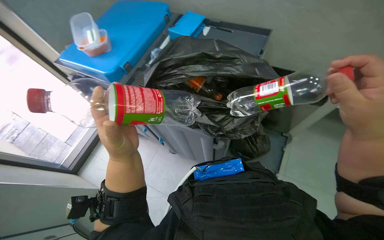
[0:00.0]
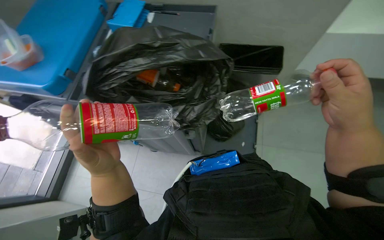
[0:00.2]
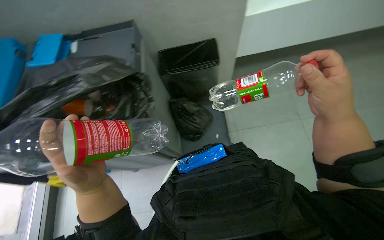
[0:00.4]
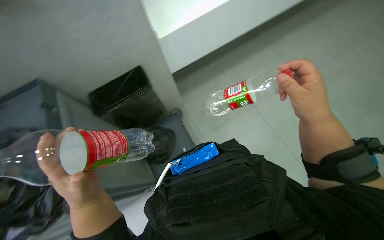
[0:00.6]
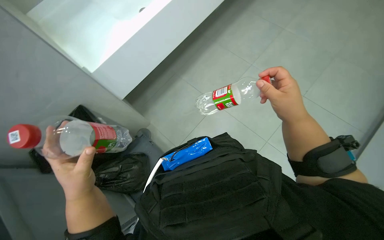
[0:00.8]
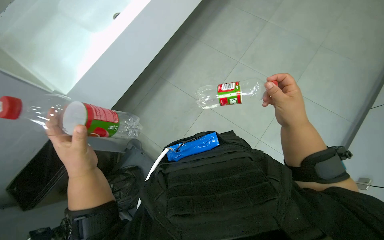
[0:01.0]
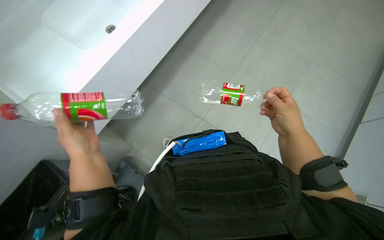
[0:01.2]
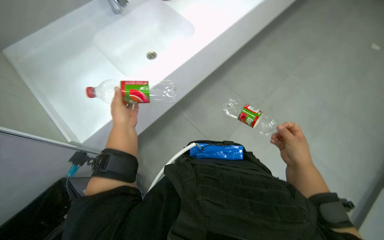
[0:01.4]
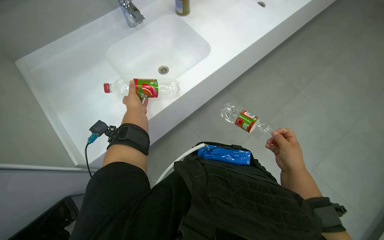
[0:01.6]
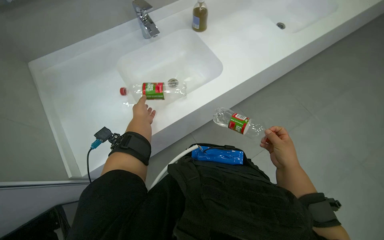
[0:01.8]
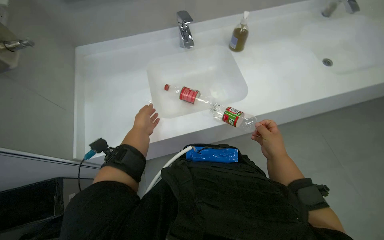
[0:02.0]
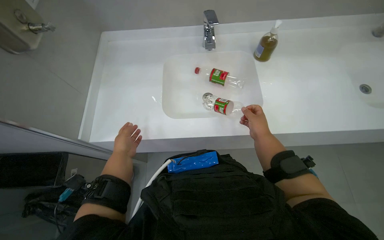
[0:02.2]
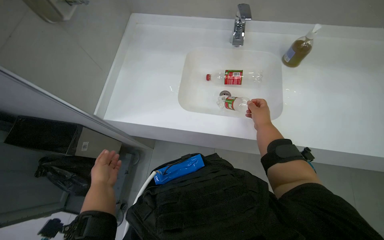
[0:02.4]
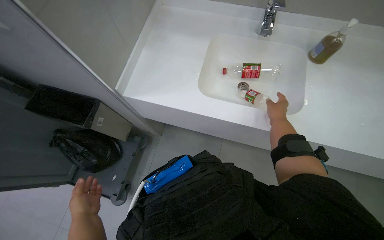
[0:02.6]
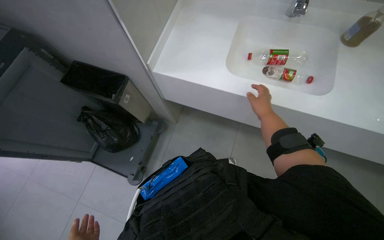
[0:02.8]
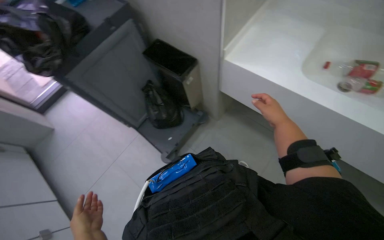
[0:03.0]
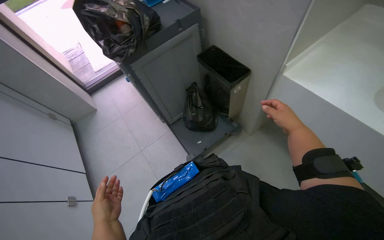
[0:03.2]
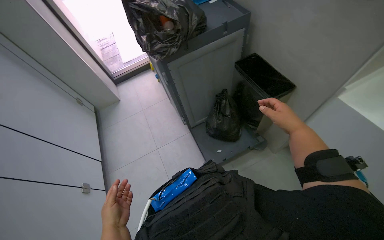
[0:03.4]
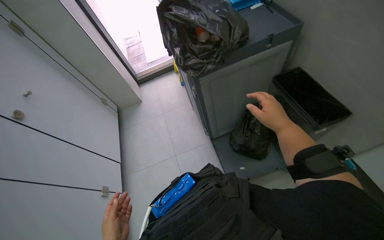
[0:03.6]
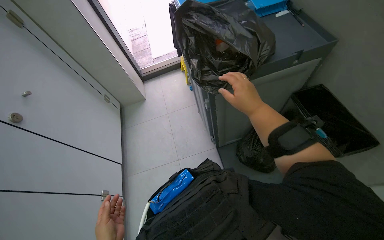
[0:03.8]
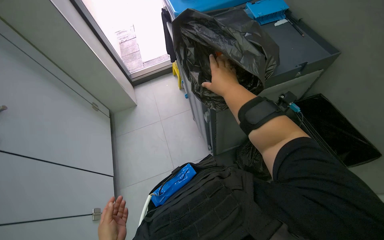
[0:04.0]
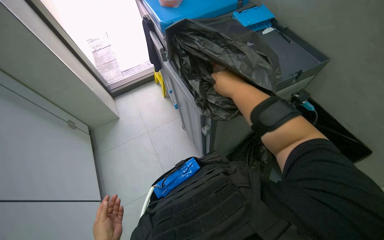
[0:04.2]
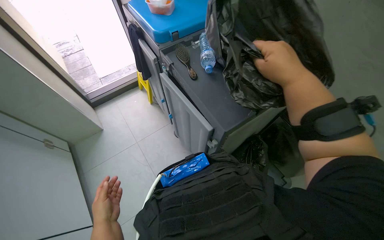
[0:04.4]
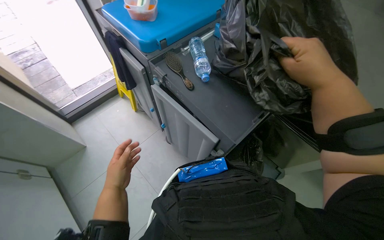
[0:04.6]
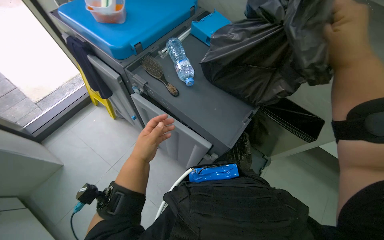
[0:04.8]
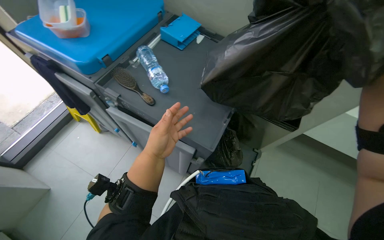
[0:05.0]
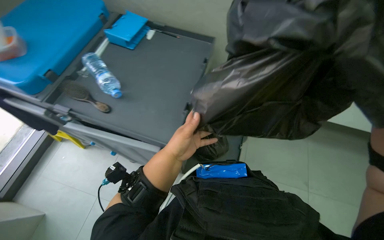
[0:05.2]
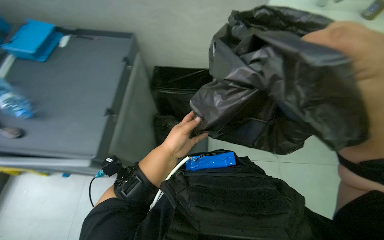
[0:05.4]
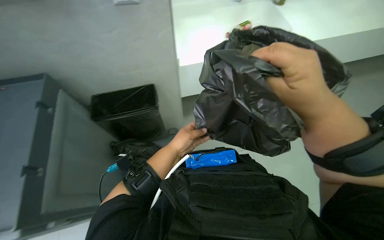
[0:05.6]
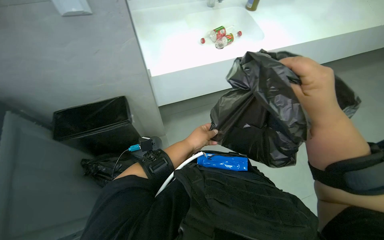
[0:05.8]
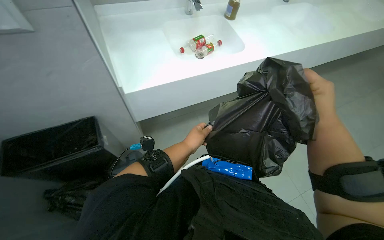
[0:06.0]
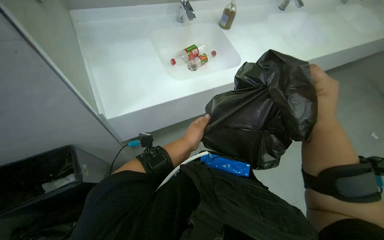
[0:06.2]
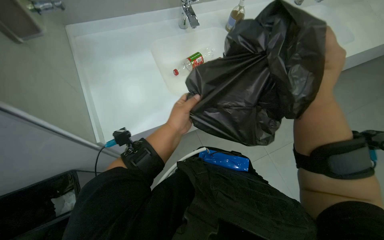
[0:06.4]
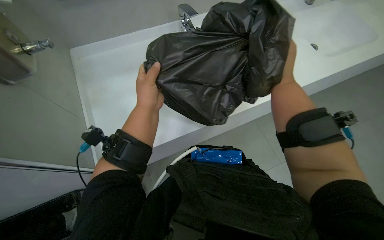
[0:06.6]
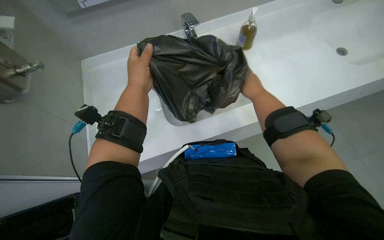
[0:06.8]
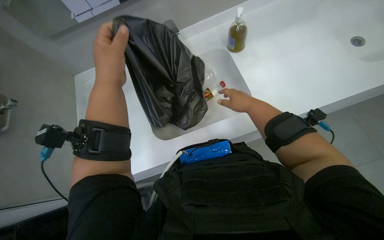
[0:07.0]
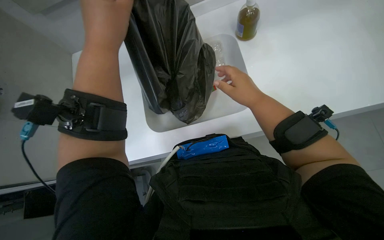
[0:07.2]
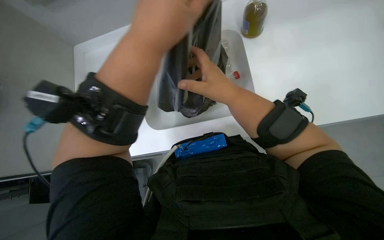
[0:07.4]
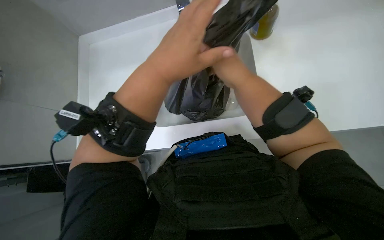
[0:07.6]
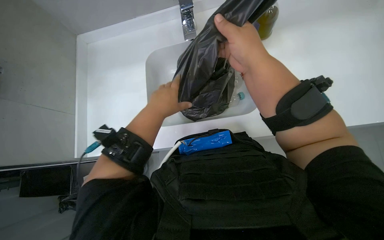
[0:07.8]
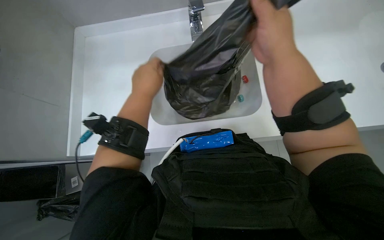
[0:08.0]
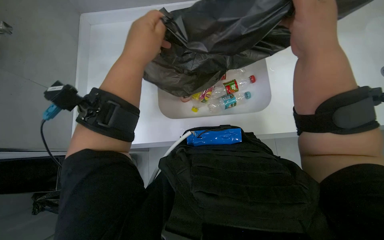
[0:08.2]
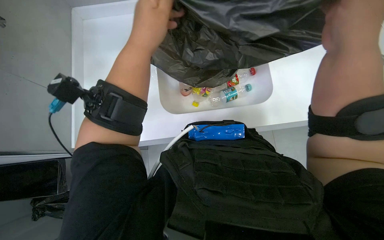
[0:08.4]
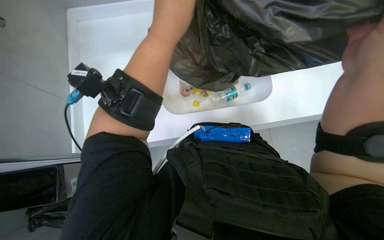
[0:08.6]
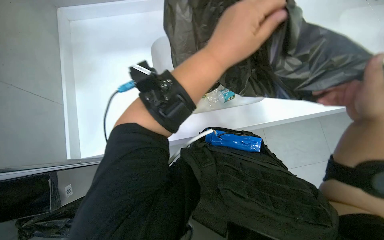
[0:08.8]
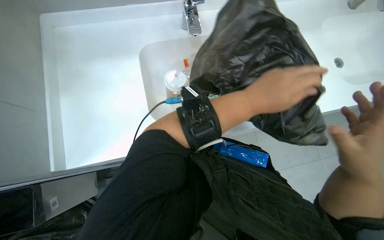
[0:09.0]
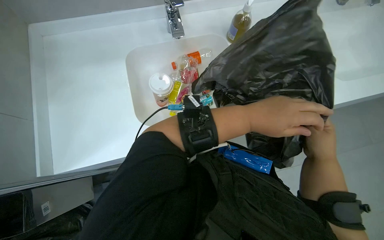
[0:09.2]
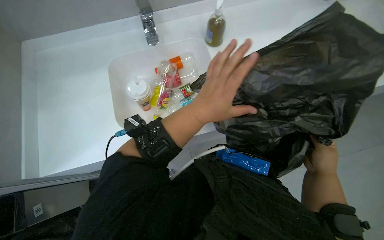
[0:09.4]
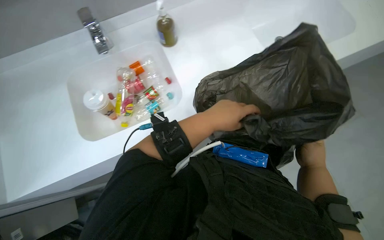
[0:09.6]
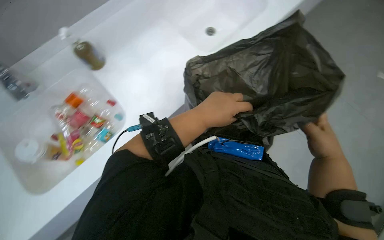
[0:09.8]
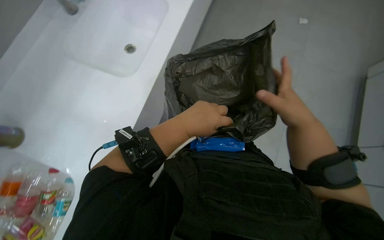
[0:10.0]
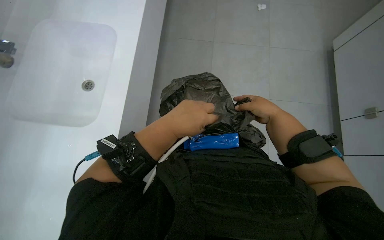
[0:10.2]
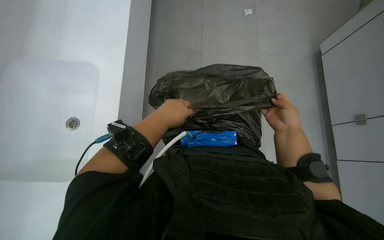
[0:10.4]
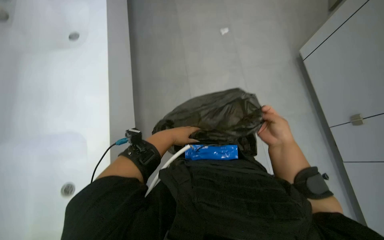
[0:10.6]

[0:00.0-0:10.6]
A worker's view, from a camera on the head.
Job: managing trash.
The whole recording: Emptying and sorting trash. The worker empties a trash bag, sorts plastic bottles into the sink, and disposes of the empty bag.
1.6 to 3.0 s: The wearer's head swings some 25 degrees to the left. The right hand is displaced up the picture by roughly 10 cm.
3.0 to 4.6 s: The camera is carried approximately 90 cm.
4.6 to 6.0 s: The head turns to the right by about 40 degrees.
7.6 to 9.0 s: Everything in view rotates approximately 30 degrees clockwise. The right hand heads to the right, covering some 10 cm.
9.0 to 10.6 s: The wearer's head swings about 30 degrees to the right.

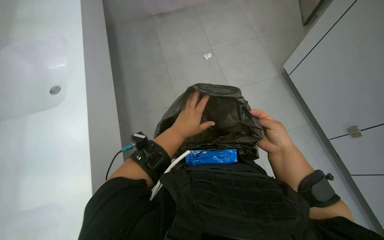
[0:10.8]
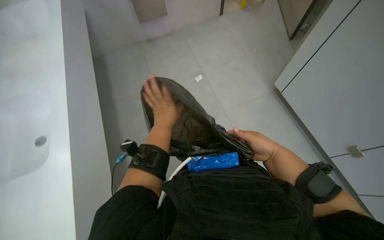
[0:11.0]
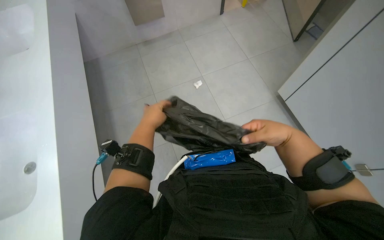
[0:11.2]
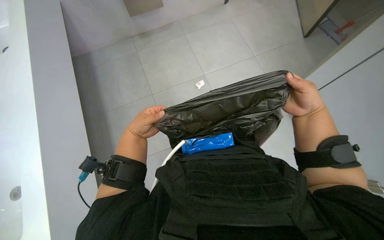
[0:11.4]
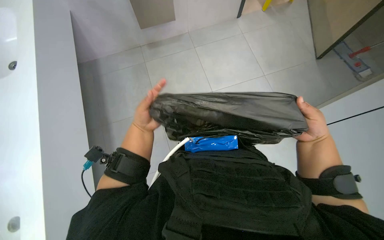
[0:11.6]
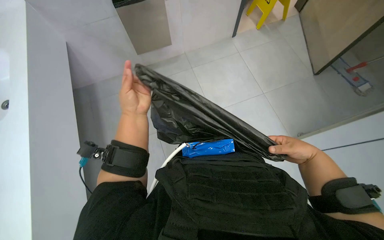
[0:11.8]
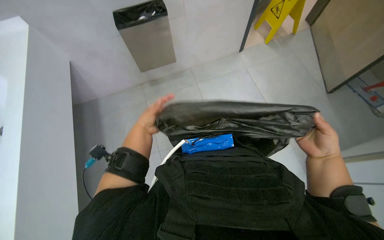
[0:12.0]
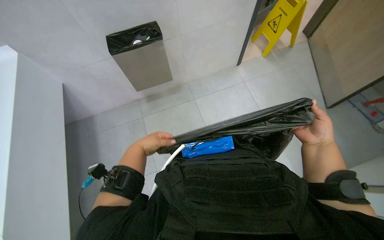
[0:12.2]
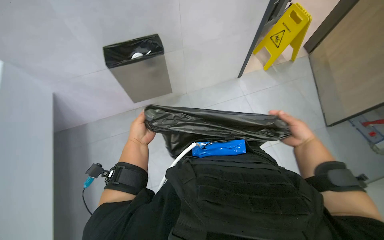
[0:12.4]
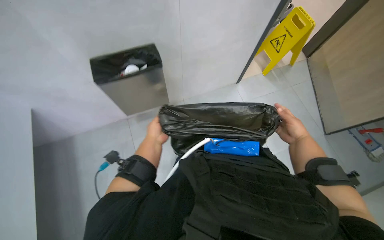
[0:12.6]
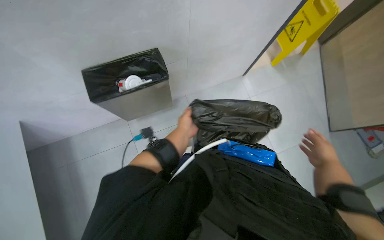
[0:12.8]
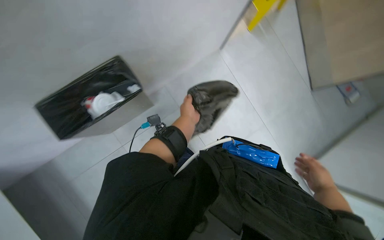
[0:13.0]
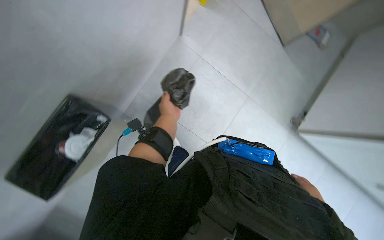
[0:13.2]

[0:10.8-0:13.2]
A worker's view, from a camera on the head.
Job: managing trash.
The whole recording: Emptying and sorting trash. The worker empties a trash bag, sorts plastic bottles into the sink, and disposes of the empty bag.
10.8 to 12.0 s: The right hand travels to the right by some 10 cm, while the left hand heads to the left, covering approximately 10 cm.
12.0 to 13.2 s: The scene rotates counterclockwise by some 25 degrees.

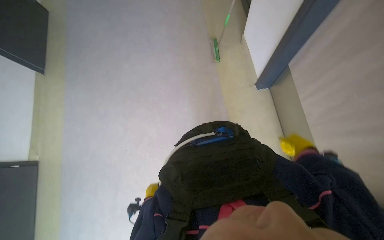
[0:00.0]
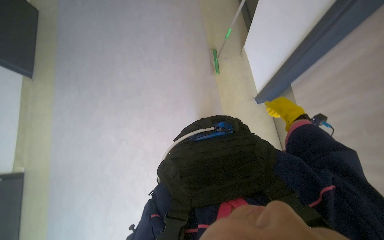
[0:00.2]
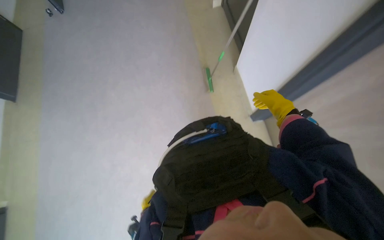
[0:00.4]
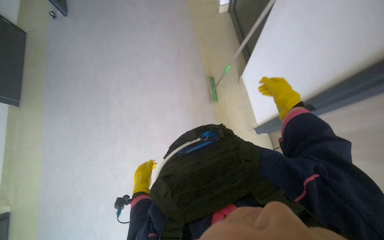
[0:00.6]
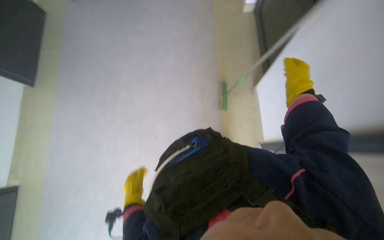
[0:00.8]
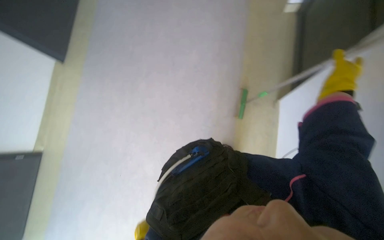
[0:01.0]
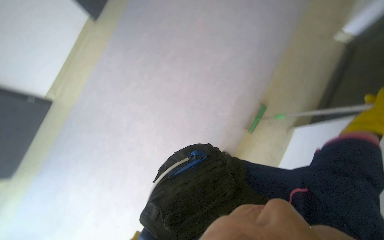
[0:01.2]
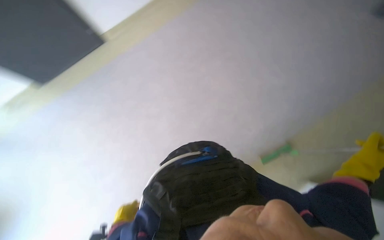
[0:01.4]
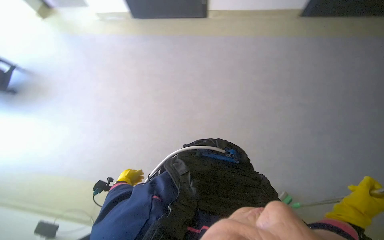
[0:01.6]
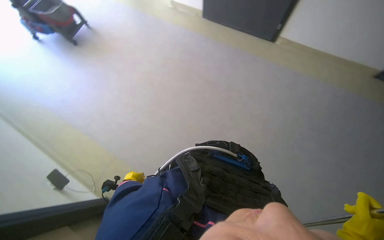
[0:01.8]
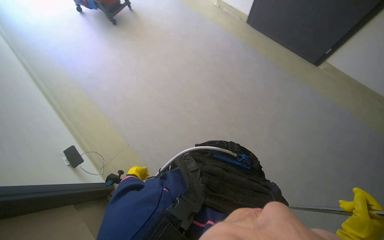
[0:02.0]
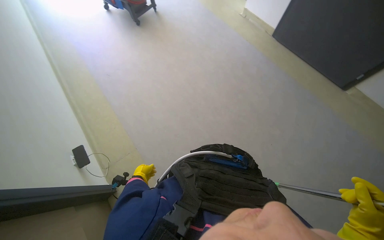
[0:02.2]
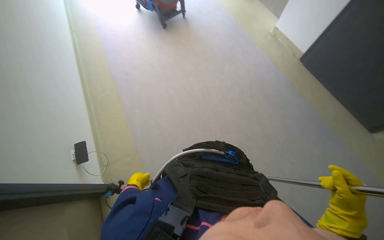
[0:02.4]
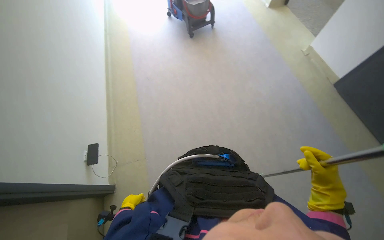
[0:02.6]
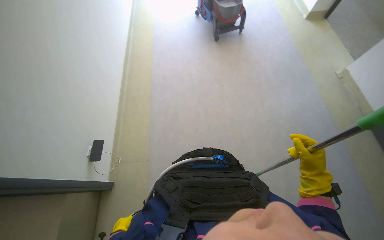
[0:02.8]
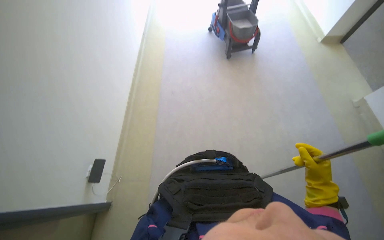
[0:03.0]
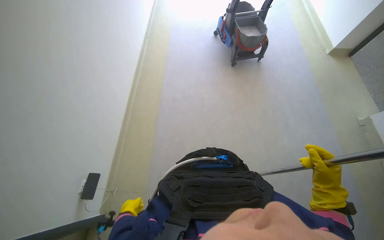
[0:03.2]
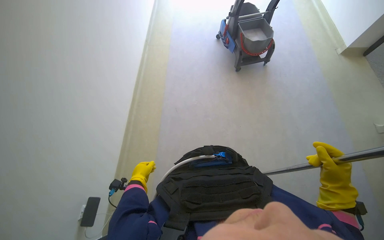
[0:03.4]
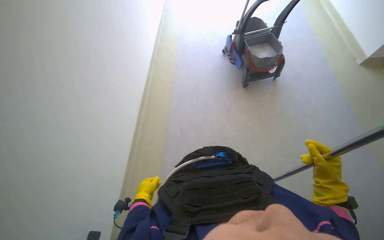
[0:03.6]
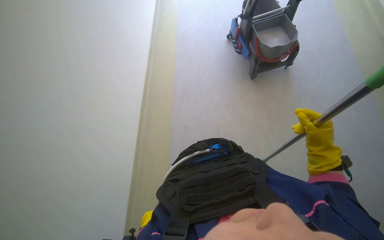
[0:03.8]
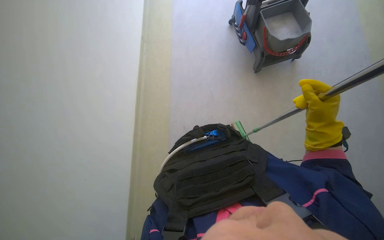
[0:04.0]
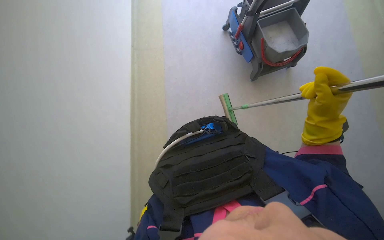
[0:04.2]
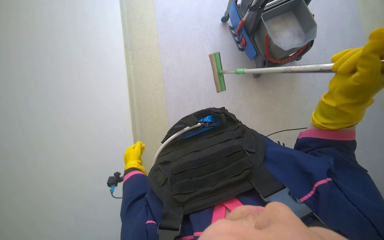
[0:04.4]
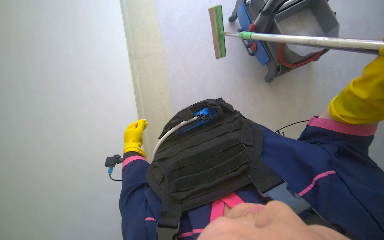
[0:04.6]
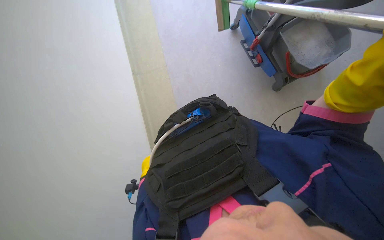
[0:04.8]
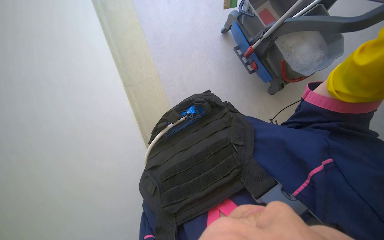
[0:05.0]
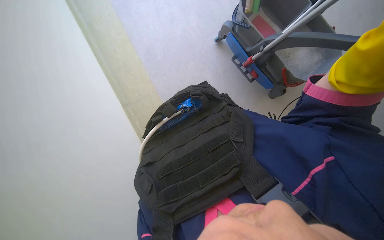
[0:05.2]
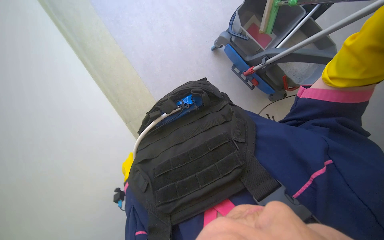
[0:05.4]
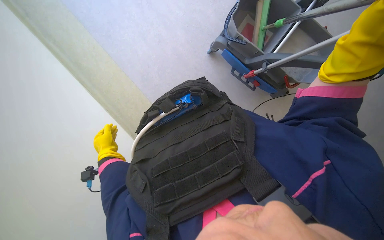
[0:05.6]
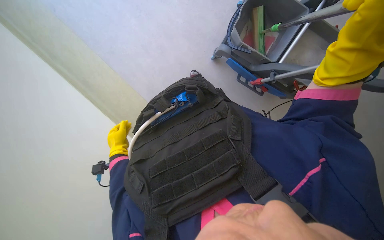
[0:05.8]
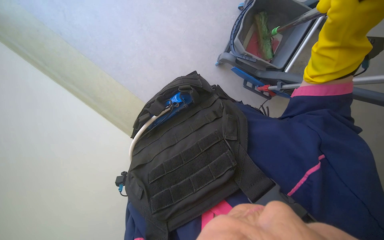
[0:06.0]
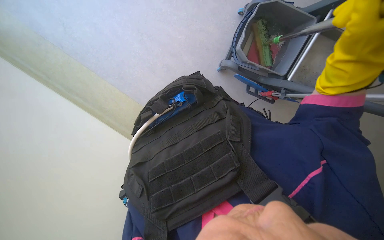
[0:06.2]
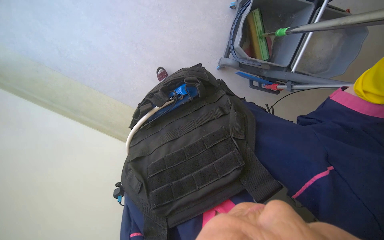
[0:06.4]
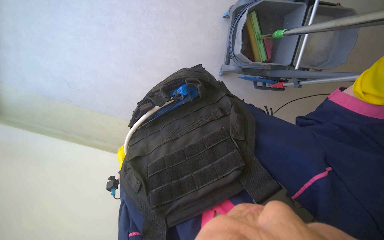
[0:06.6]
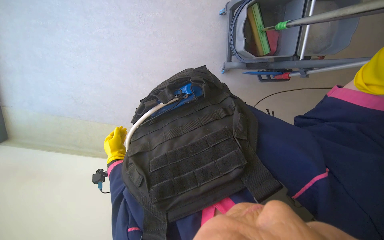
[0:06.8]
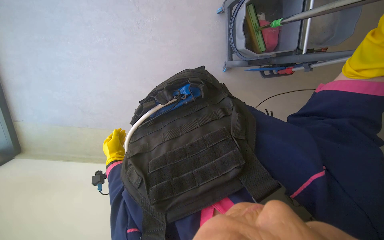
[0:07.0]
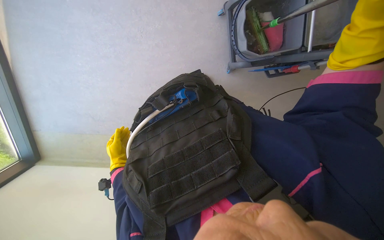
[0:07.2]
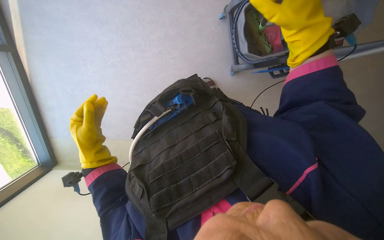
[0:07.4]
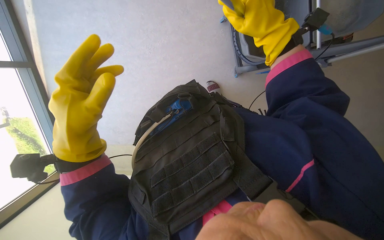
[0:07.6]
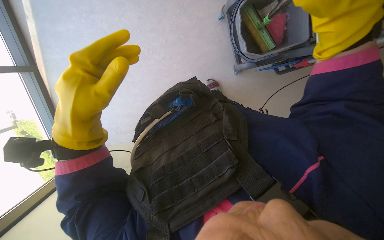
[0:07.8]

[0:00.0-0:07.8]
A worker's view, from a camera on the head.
Job: cleaning windows.
The whole recording: Cleaning window with squeegee. The worker uses a long-handled squeegee to clean a large window.
0.0 to 1.6 s: The camera travels roughly 50 cm. The scene rotates clockwise by approximately 40 degrees.
1.6 to 3.2 s: The head travels approximately 70 cm. The head turns to the left by about 55 degrees.
3.2 to 4.6 s: The wearer moves approximately 80 cm.
4.6 to 6.2 s: The view tips upward by approximately 15 degrees.
